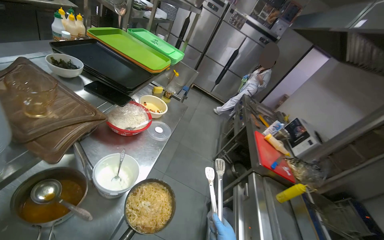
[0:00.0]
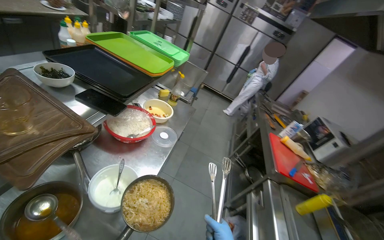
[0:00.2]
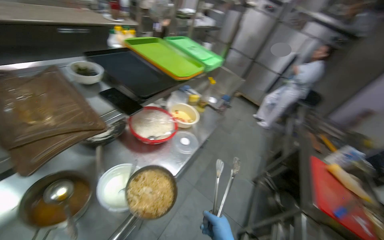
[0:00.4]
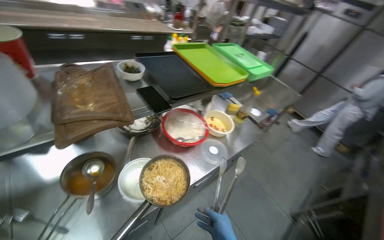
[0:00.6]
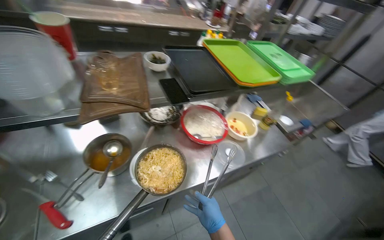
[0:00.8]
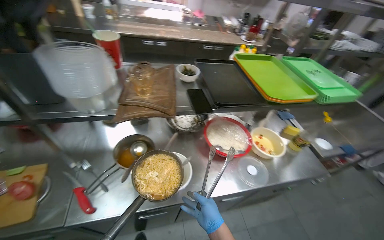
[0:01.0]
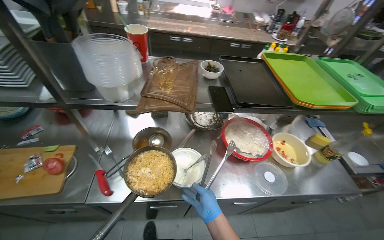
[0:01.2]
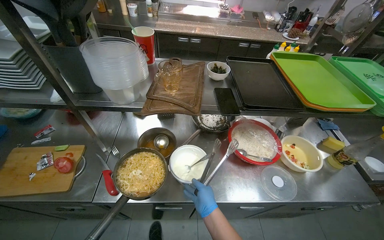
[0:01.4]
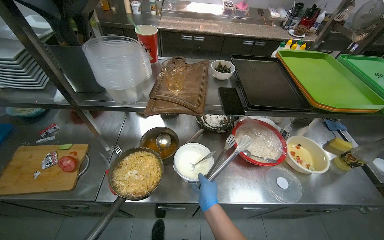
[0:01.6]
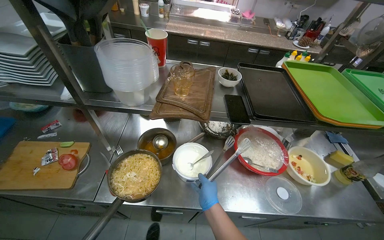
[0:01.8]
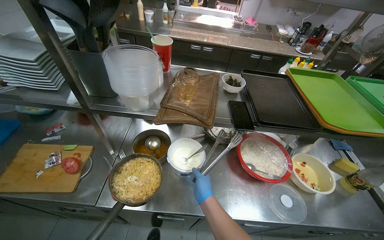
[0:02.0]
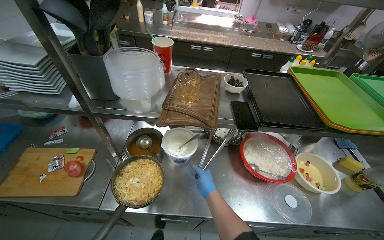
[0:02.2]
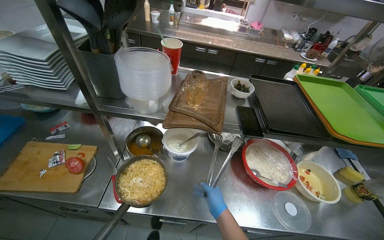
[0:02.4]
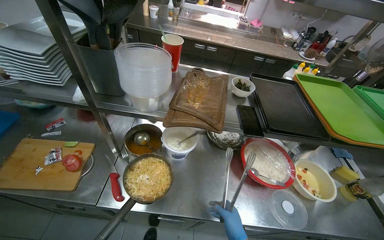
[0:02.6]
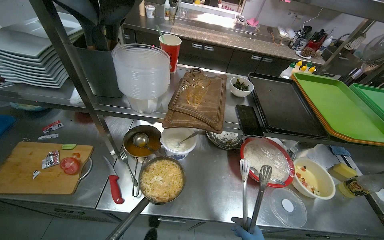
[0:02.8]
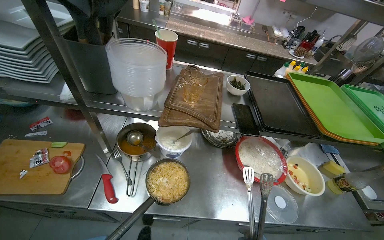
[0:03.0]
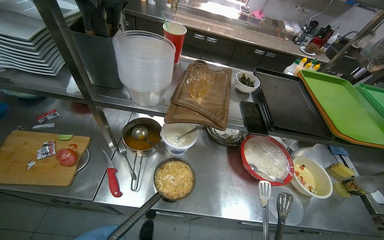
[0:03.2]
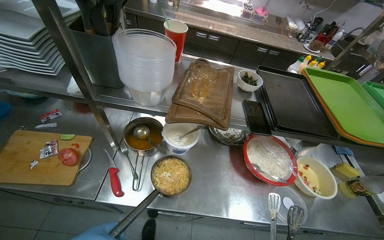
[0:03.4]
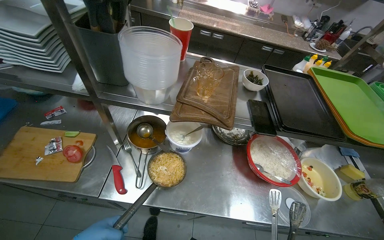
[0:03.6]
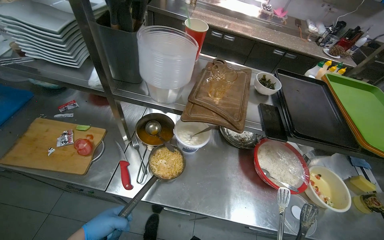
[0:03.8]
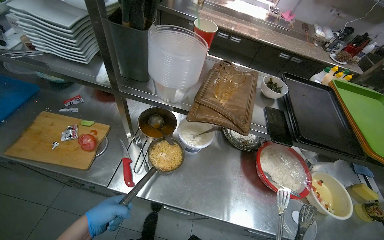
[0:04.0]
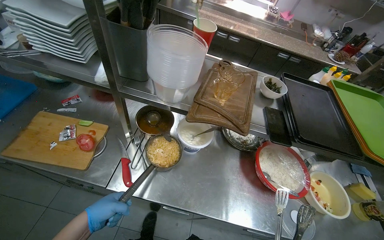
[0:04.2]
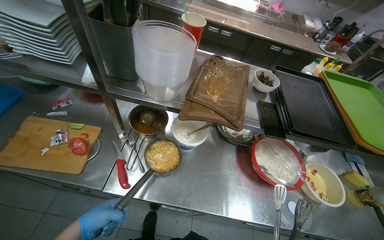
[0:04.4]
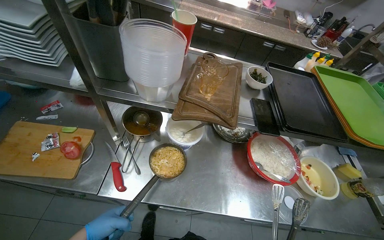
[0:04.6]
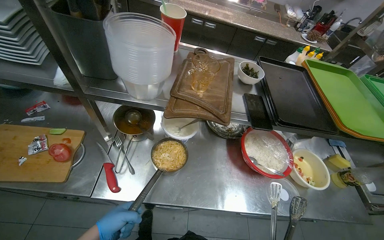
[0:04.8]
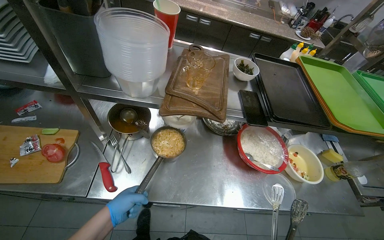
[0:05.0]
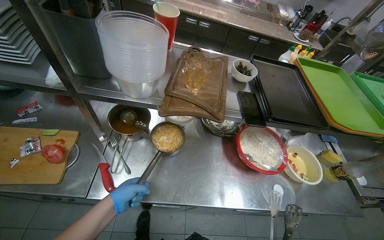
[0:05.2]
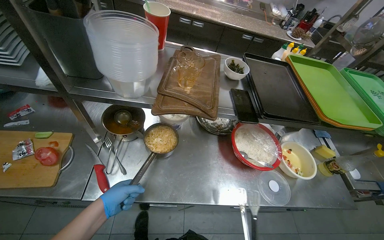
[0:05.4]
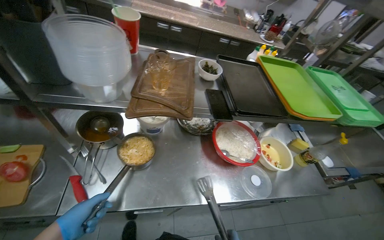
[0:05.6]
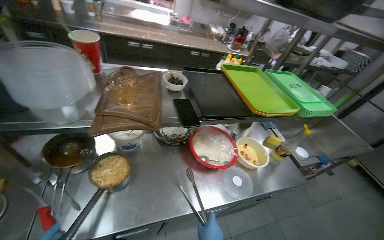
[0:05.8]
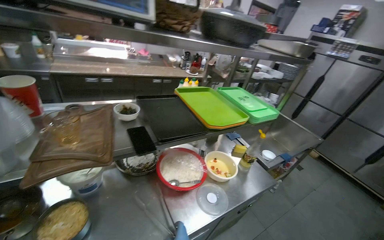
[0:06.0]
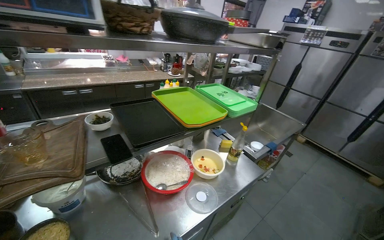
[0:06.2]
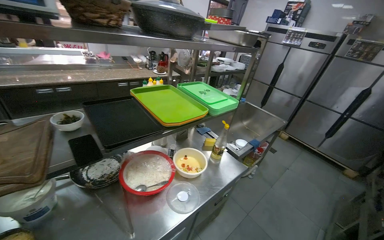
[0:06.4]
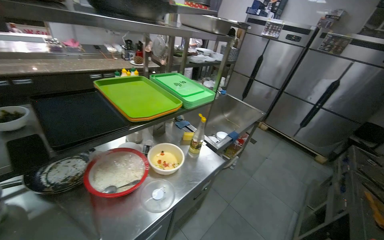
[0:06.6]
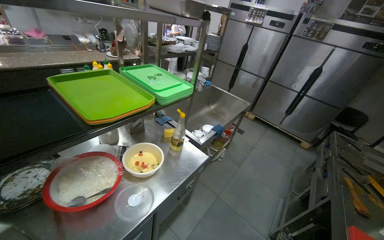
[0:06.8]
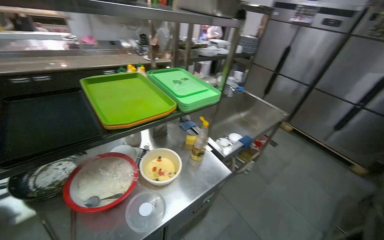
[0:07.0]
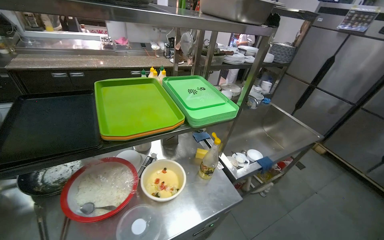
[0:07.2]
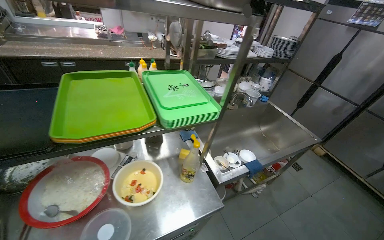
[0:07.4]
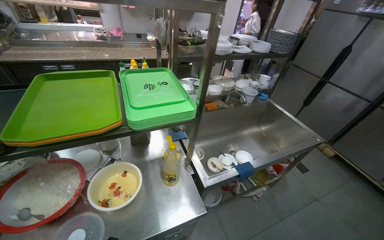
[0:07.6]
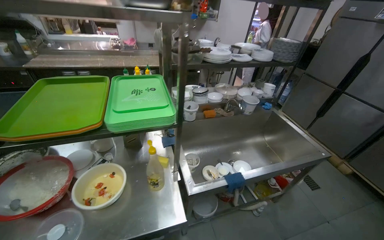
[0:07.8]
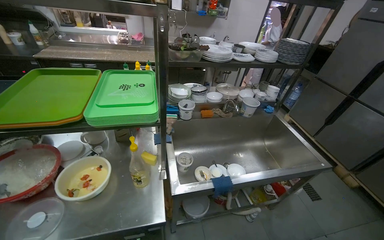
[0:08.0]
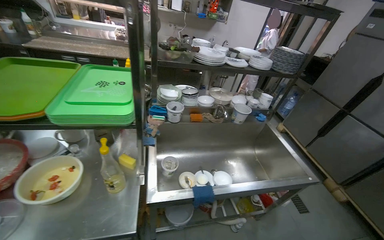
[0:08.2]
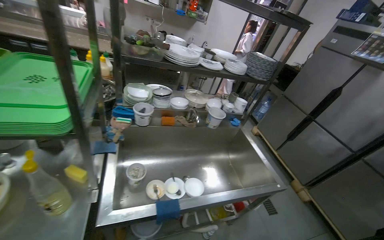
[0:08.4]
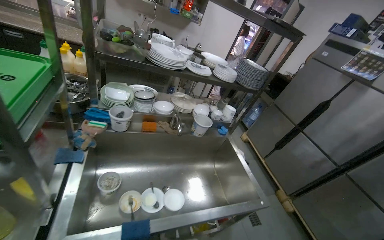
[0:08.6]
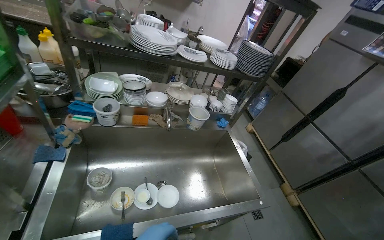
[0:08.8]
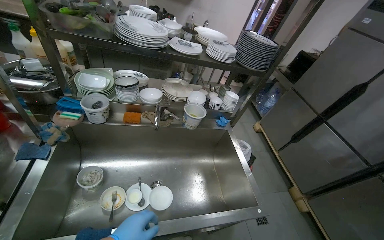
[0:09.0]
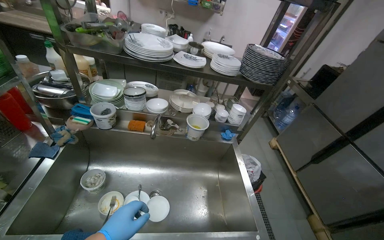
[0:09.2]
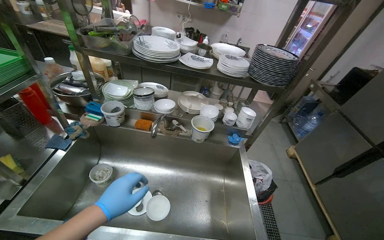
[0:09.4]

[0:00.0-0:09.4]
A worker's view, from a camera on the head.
Job: cooking food.
The whole recording: Cooking and seasoning instant noodles. The worker cooks instant noodles in a pot on the stove, stirring them and adding various seasonings.
0:00.0 to 0:01.6: The head turns to the left by about 75 degrees.
0:04.8 to 0:06.2: The wearer looks about 40 degrees further to the right. The view tips upward by roughly 15 degrees.
0:06.2 to 0:07.8: The camera travels about 80 cm. The wearer looks about 20 degrees further to the left.
0:07.8 to 0:09.4: The head travels roughly 80 cm. The head turns to the left by about 20 degrees.

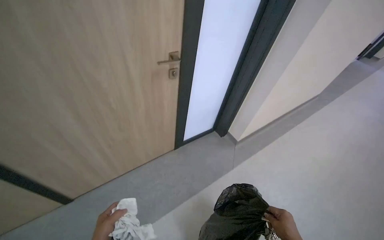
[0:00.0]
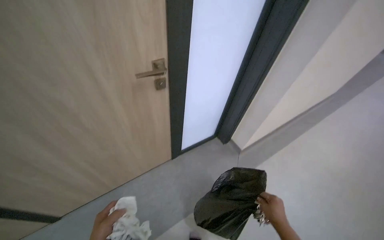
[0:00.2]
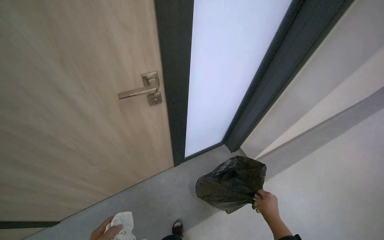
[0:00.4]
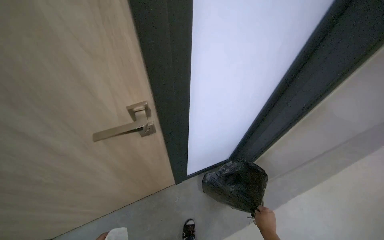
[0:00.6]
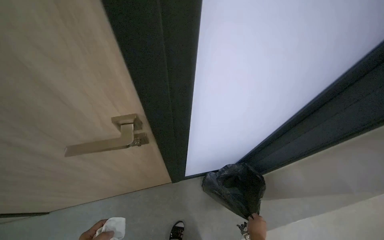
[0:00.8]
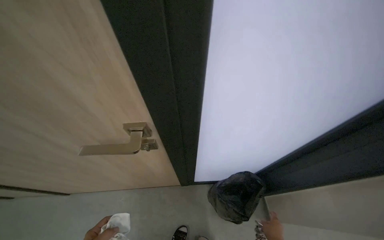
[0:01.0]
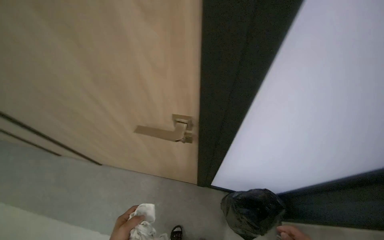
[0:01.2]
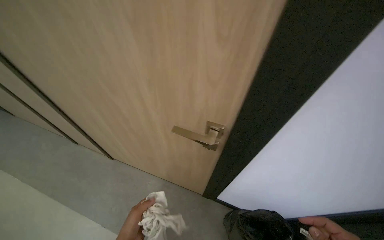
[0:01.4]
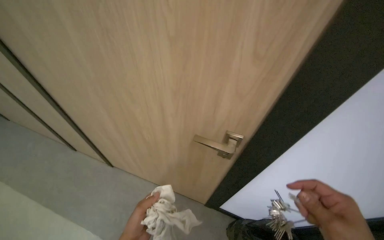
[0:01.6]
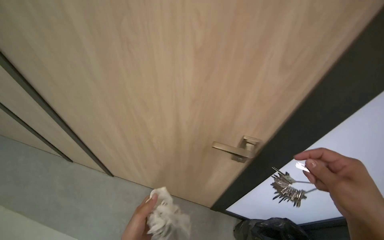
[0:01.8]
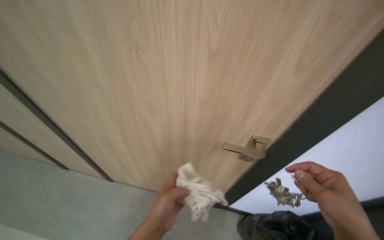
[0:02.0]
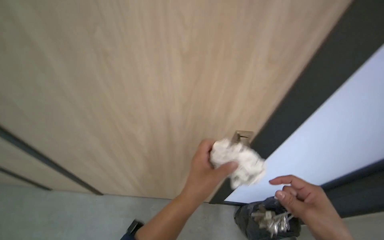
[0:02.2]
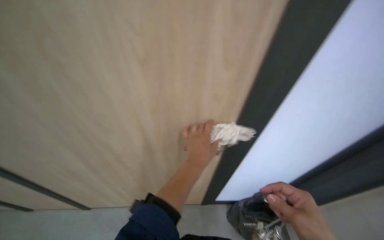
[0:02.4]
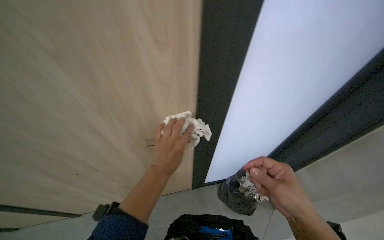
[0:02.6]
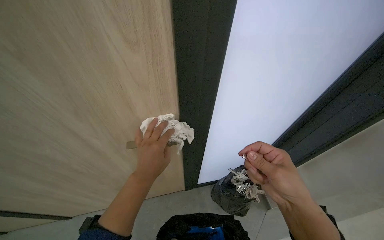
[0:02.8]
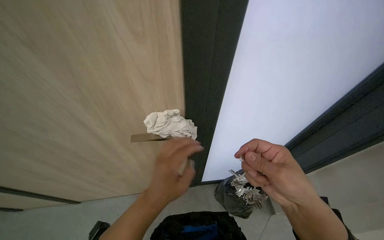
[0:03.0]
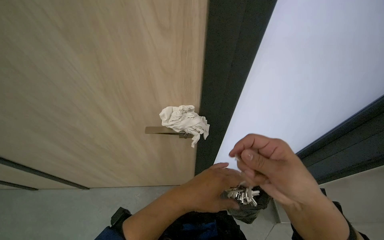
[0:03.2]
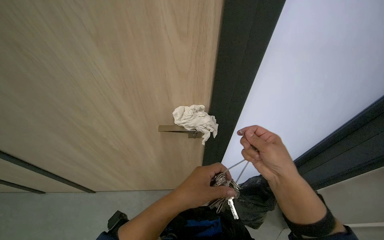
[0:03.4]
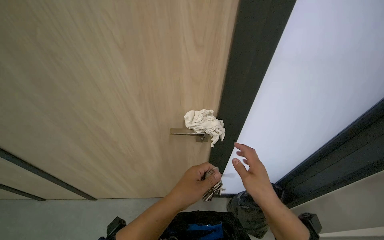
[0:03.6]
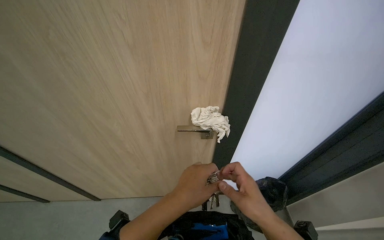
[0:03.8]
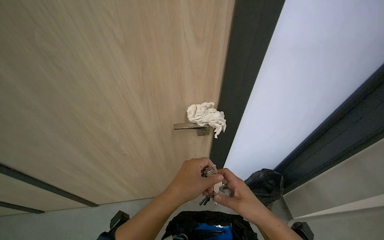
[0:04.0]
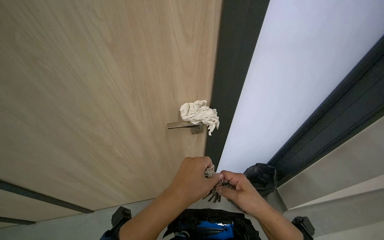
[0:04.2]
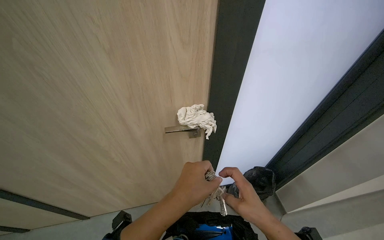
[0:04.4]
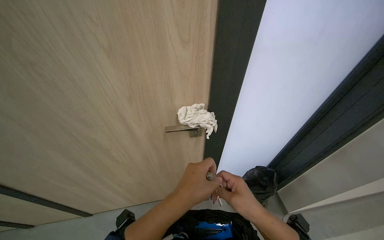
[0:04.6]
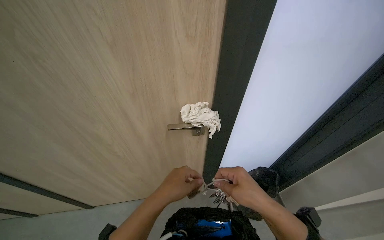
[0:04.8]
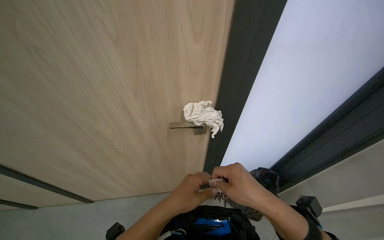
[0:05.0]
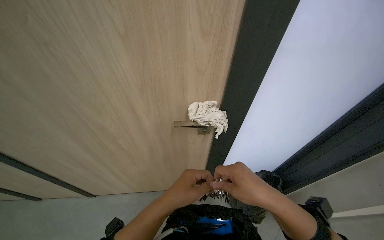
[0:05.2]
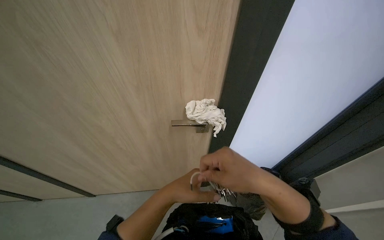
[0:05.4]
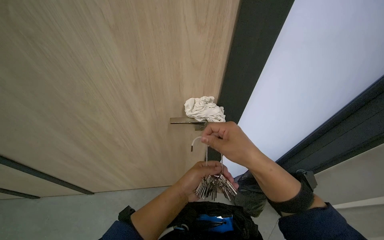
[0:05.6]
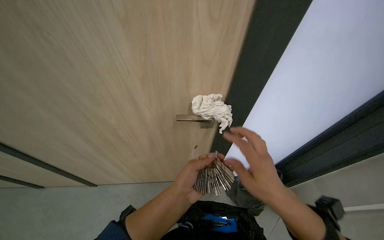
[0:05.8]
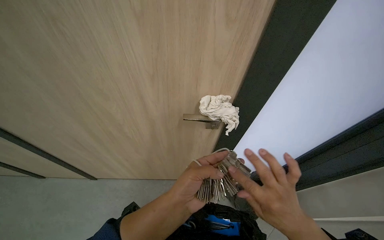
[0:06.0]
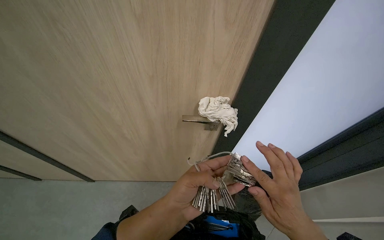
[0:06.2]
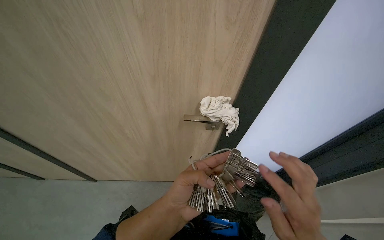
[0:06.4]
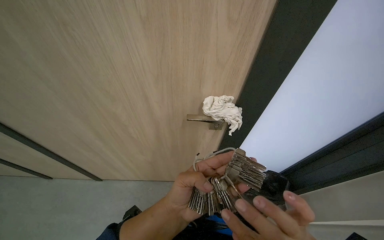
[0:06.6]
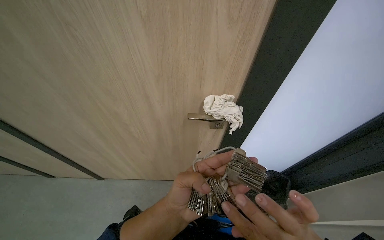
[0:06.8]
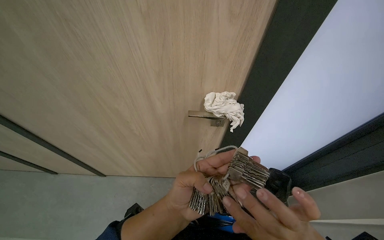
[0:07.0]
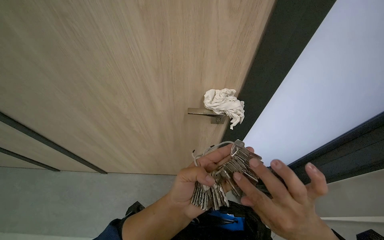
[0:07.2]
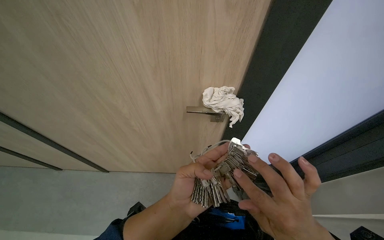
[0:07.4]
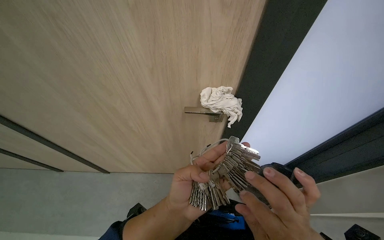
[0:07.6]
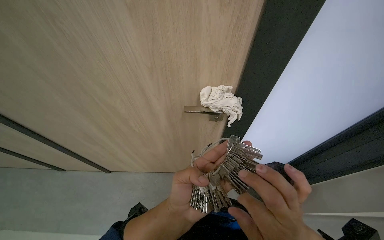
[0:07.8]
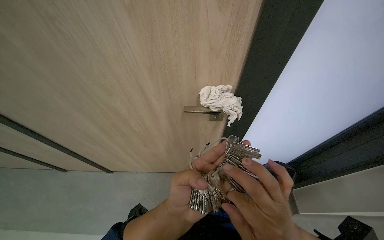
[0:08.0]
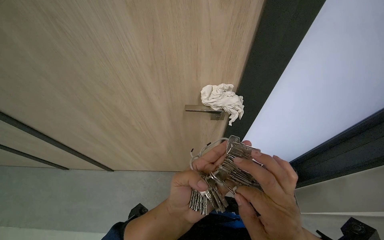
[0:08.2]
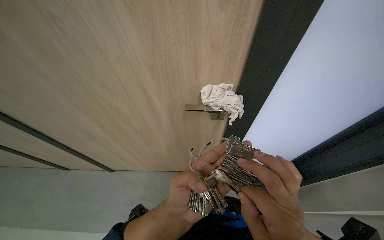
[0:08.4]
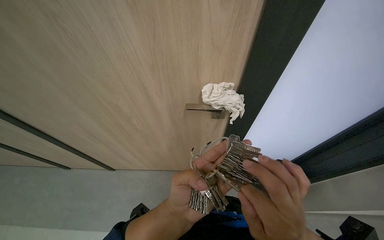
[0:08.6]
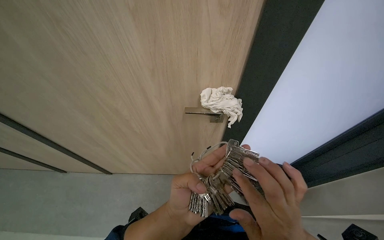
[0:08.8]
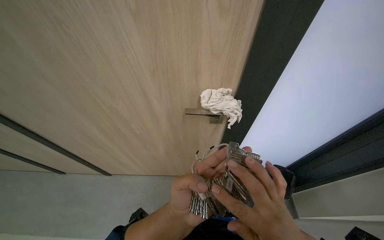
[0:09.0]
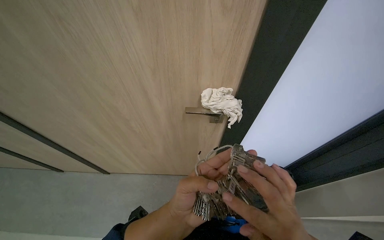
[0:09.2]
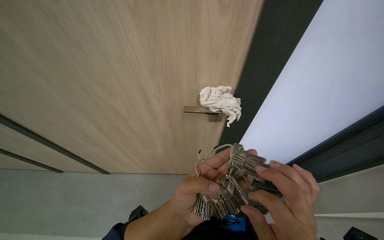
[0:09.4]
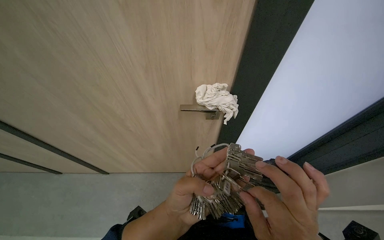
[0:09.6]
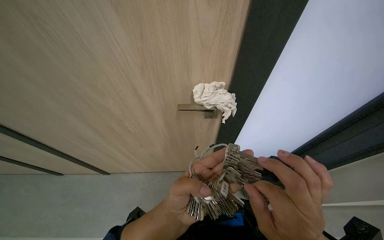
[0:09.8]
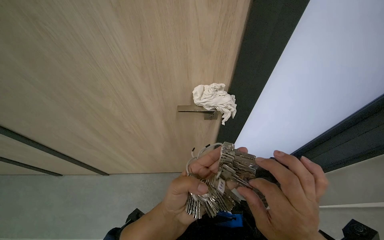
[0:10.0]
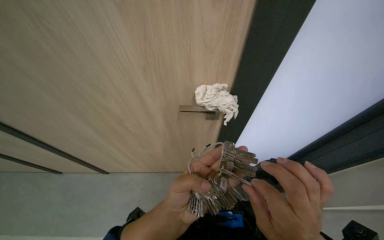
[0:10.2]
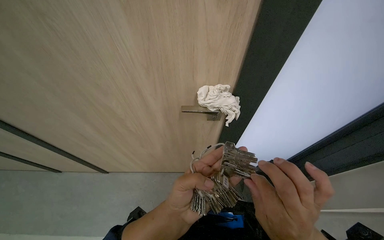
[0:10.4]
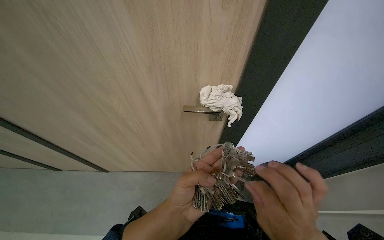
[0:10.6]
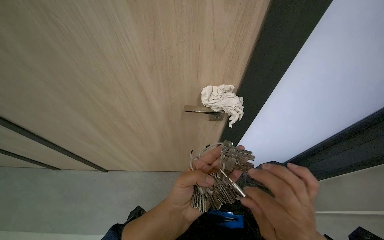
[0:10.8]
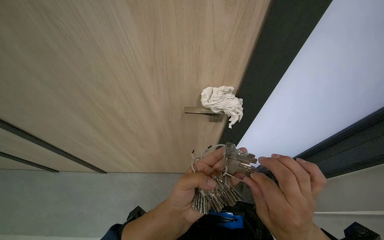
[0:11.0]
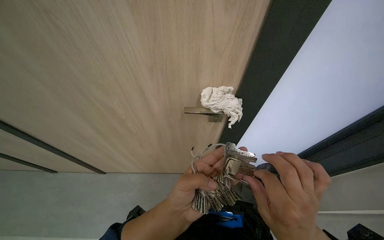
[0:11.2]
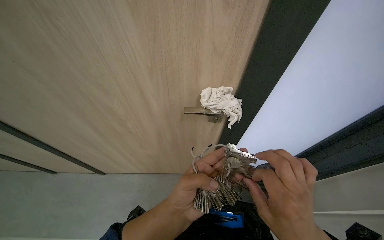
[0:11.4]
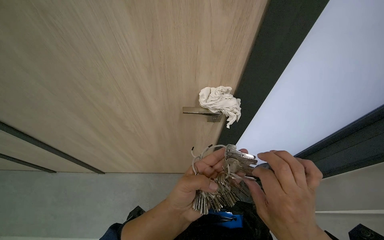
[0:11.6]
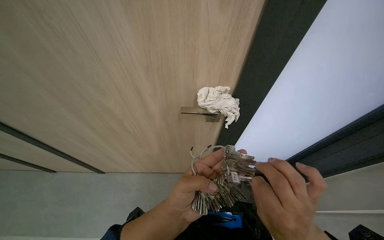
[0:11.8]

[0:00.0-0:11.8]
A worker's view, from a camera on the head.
Job: organizing items.
The whole recording: Unlocking office door. The worker selects a key from a bunch, unlocks the office door, and enters the room.
0:00.0 to 0:01.4: The wearer's head swings some 35 degrees to the left.
0:01.4 to 0:03.0: The head rotates roughly 35 degrees to the right.
0:03.0 to 0:04.4: The right hand is displaced down the picture by approximately 15 cm, while the left hand travels nearer to the camera by some 15 cm.
0:04.4 to 0:06.0: The right hand moves roughly 20 cm up the picture and comes back.
